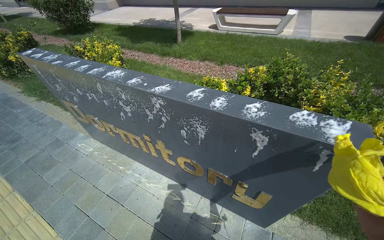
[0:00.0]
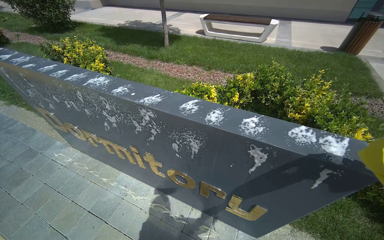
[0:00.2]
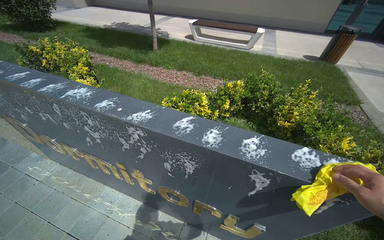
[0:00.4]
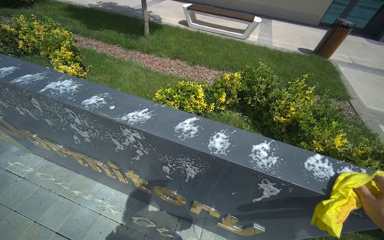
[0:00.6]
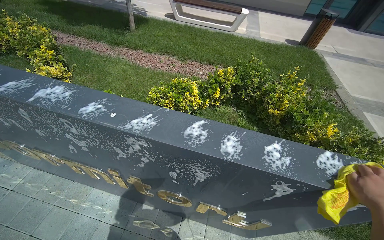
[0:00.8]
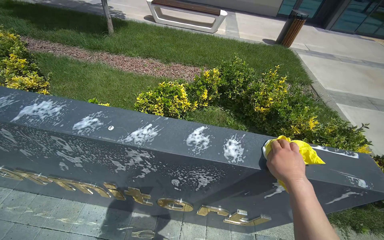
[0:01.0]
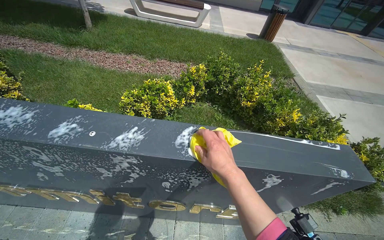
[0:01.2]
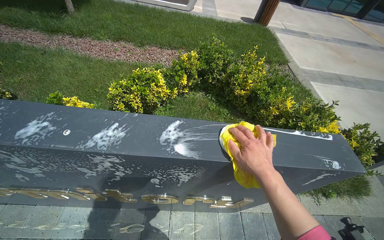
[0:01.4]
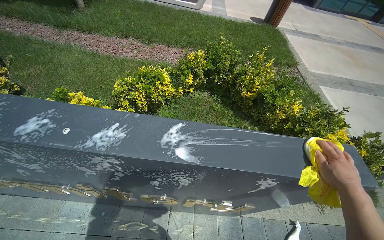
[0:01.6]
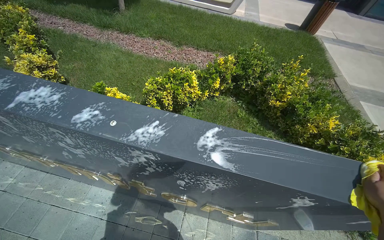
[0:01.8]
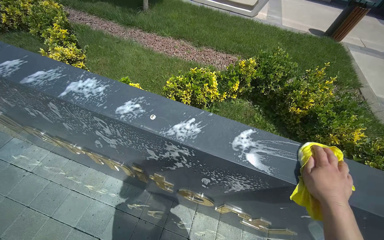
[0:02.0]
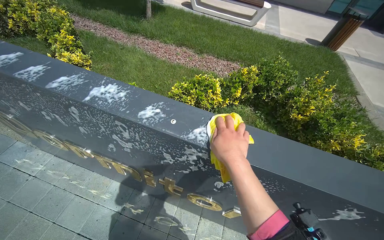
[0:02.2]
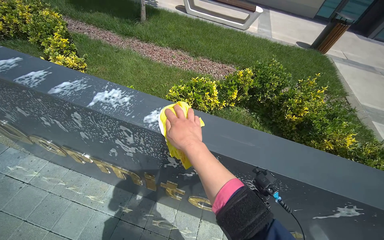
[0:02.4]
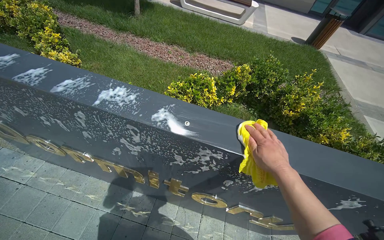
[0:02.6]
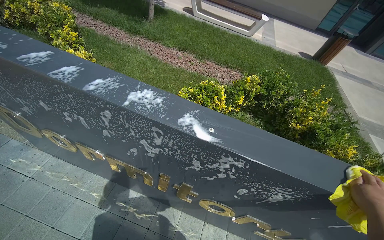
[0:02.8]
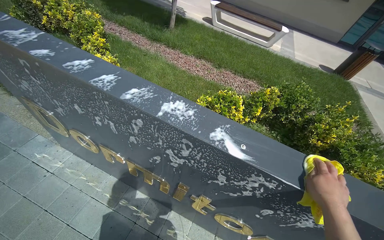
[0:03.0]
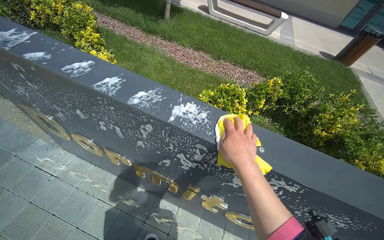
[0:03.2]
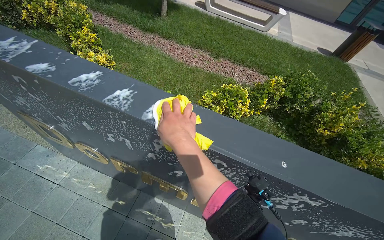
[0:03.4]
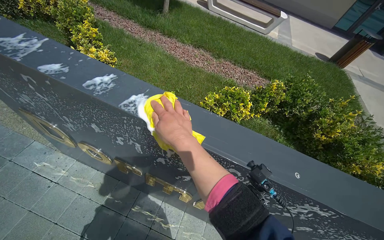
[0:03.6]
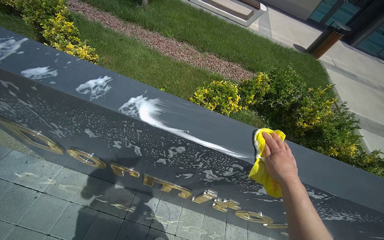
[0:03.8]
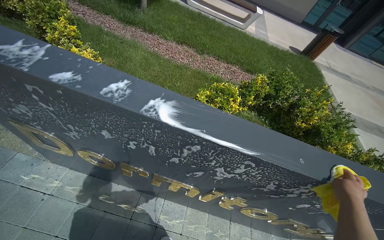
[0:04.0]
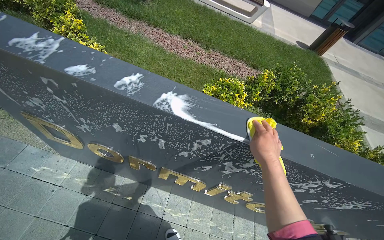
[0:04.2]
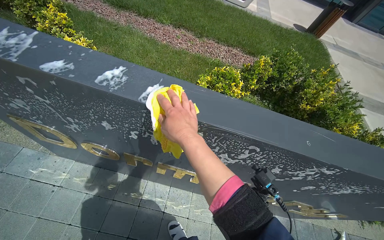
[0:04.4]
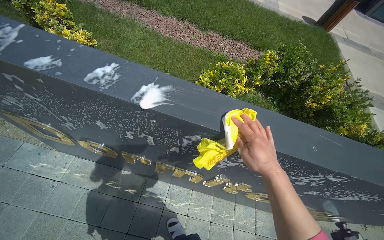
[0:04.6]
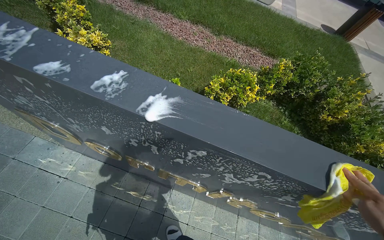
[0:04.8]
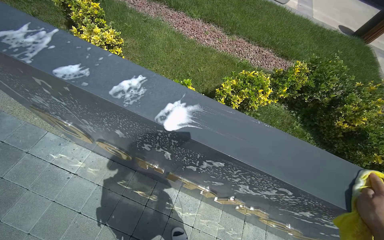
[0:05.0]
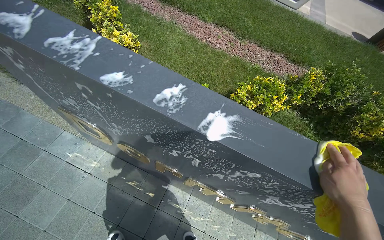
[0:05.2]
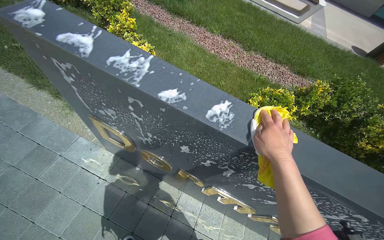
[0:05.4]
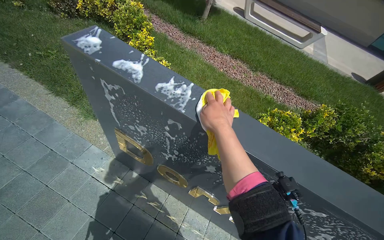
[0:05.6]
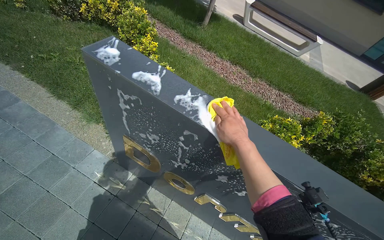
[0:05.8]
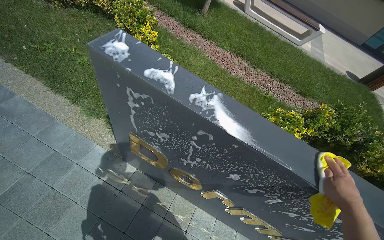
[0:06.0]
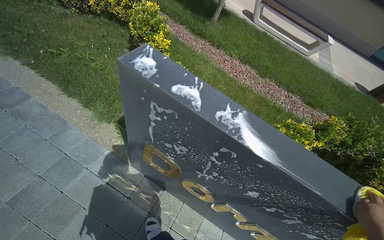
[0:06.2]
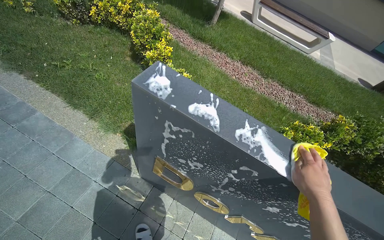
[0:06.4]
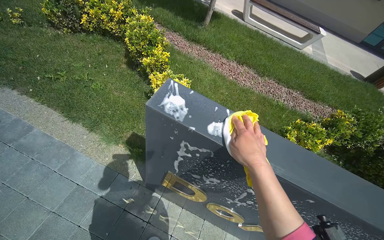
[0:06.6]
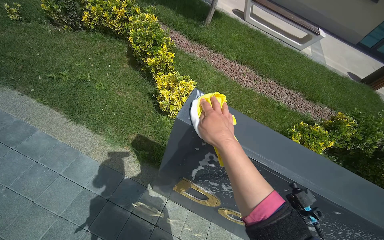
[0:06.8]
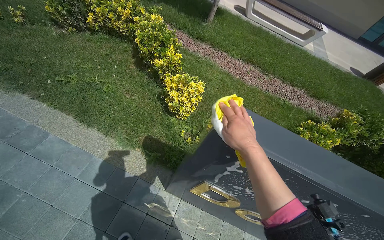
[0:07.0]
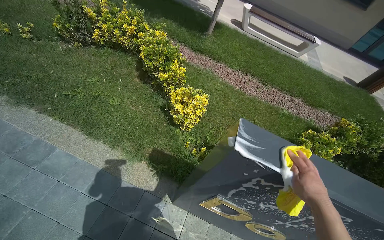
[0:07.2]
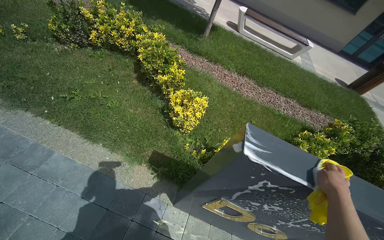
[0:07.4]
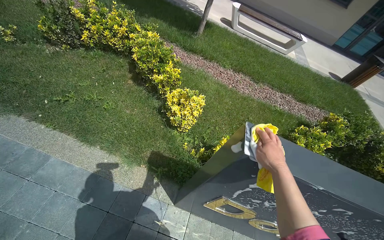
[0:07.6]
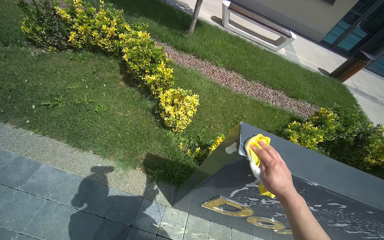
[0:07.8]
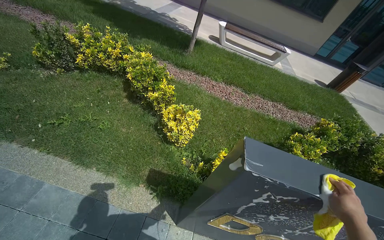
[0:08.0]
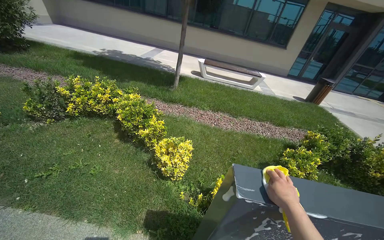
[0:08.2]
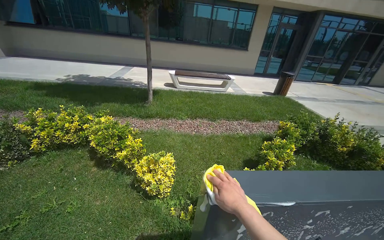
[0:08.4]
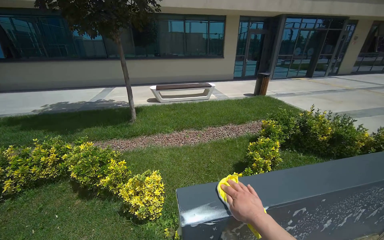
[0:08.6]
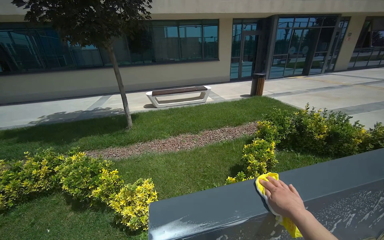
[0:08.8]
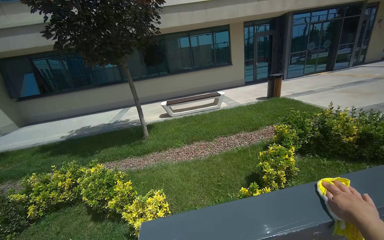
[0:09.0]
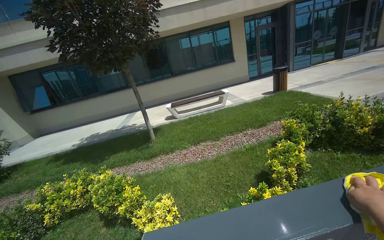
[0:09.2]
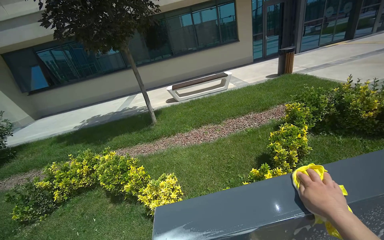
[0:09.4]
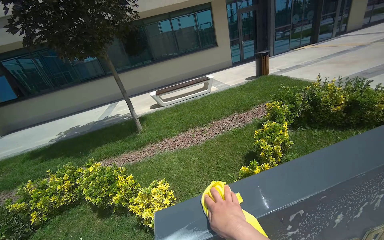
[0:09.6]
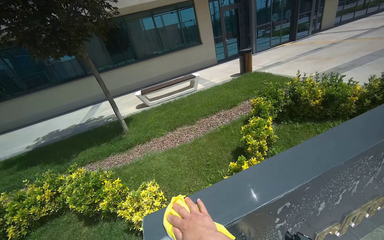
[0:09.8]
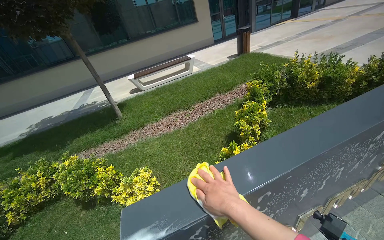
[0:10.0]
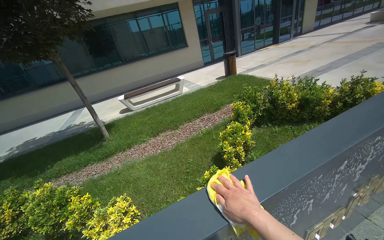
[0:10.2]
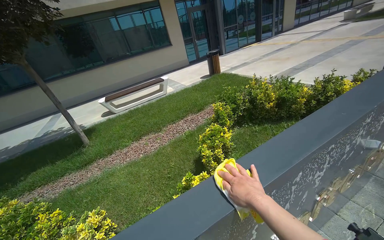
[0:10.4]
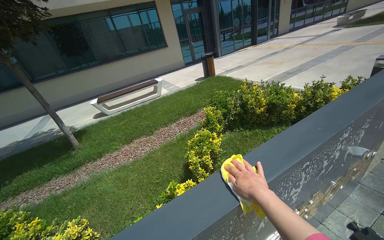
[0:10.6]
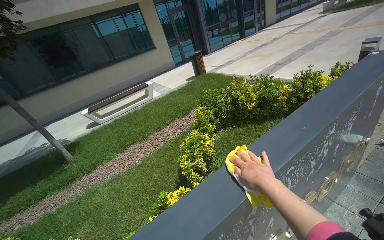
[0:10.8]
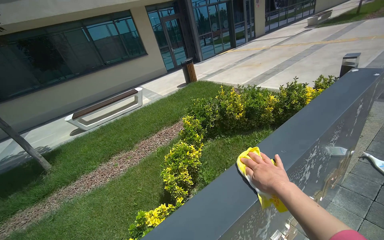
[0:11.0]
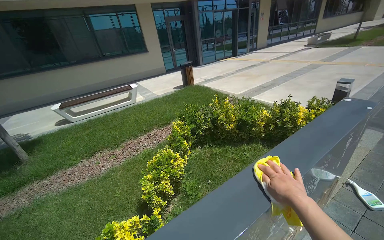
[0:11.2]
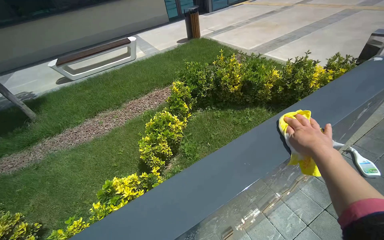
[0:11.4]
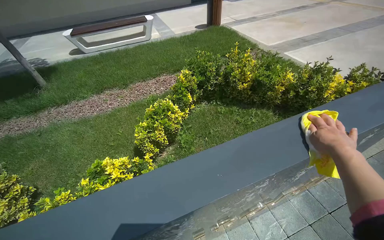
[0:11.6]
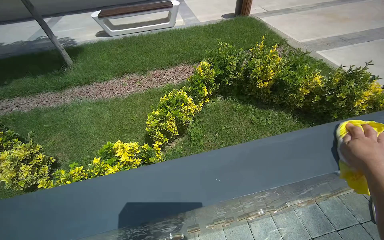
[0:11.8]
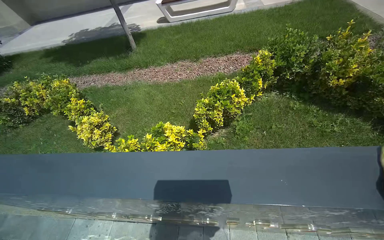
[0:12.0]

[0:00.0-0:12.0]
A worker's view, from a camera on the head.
Job: wiping surfaces.
The whole recording: Cleaning dormitory sign. The worker cleans the golden letters and top surface of the dormitory sign with a cloth and spray.
0:00.0 to 0:01.6: The view pans to the right by roughly 25 degrees.
0:01.6 to 0:03.0: The wearer moves to the left, roughly 40 cm.
0:04.4 to 0:06.0: The camera is carried roughly 50 cm.
0:06.0 to 0:07.6: The wearer moves roughly 60 cm.
0:07.6 to 0:09.0: The view tilts approximately 25 degrees upward. The scene rotates counterclockwise by roughly 35 degrees.
0:09.0 to 0:10.4: The head rotates roughly 20 degrees to the right. The right hand moves left and right over roughly 40 cm, changing direction 2 times.
0:10.4 to 0:12.0: The head travels roughly 60 cm. The wearer looks roughly 35 degrees further to the left. The wearer looks some 25 degrees further downward.

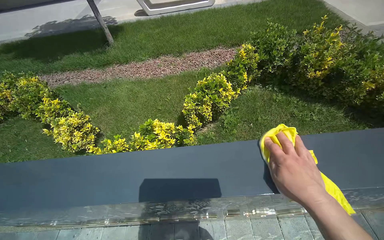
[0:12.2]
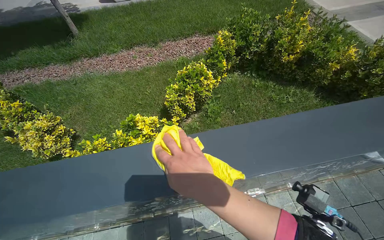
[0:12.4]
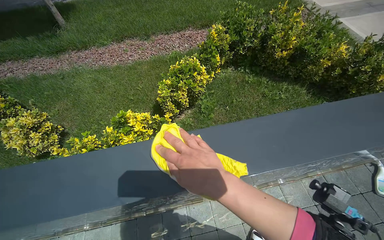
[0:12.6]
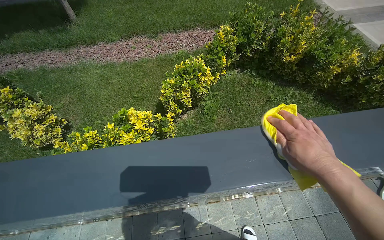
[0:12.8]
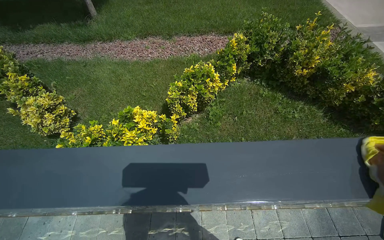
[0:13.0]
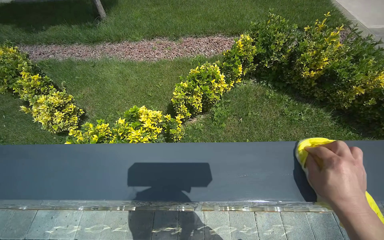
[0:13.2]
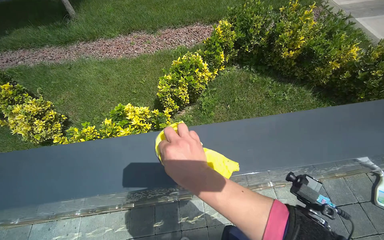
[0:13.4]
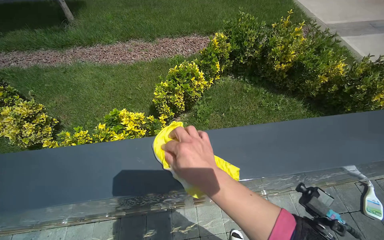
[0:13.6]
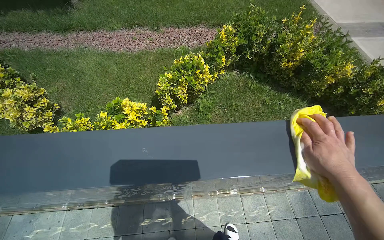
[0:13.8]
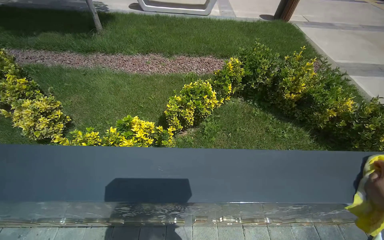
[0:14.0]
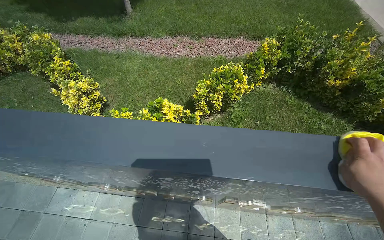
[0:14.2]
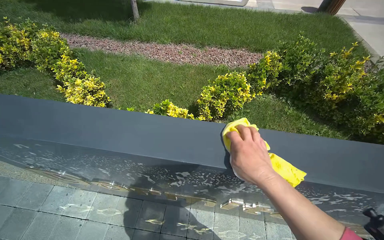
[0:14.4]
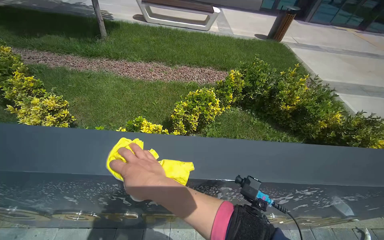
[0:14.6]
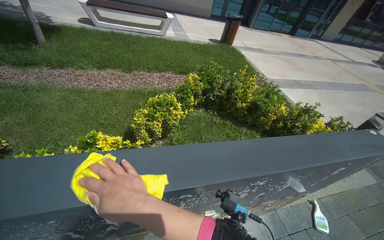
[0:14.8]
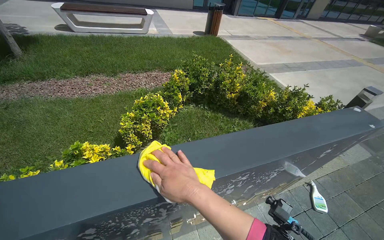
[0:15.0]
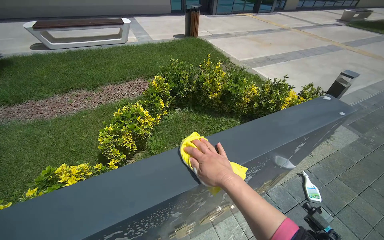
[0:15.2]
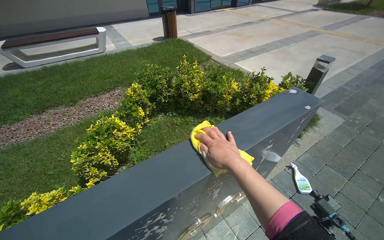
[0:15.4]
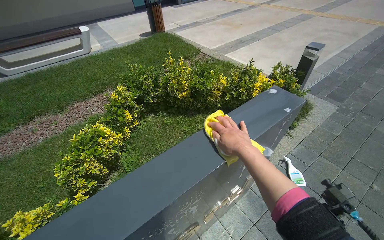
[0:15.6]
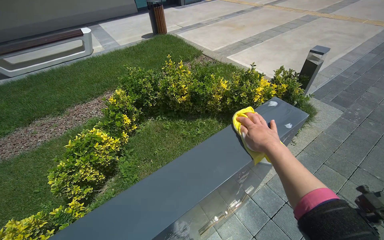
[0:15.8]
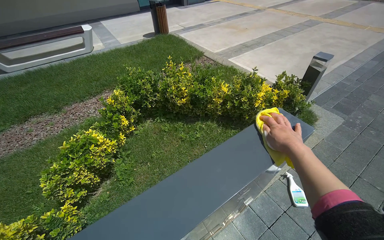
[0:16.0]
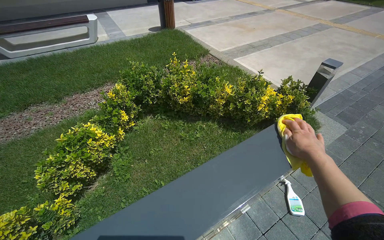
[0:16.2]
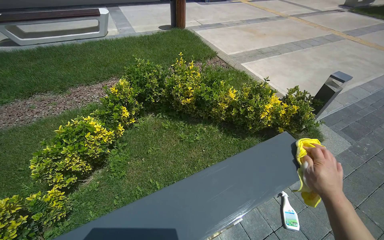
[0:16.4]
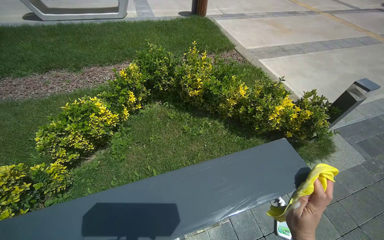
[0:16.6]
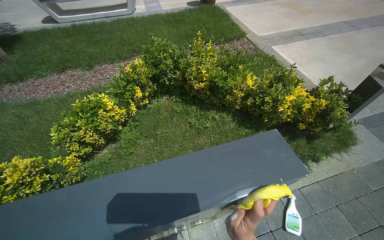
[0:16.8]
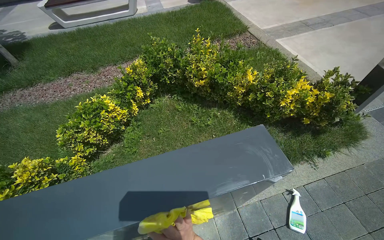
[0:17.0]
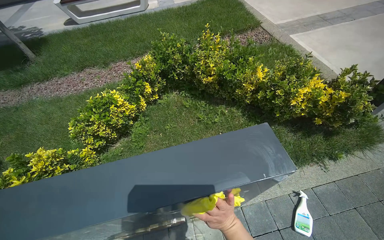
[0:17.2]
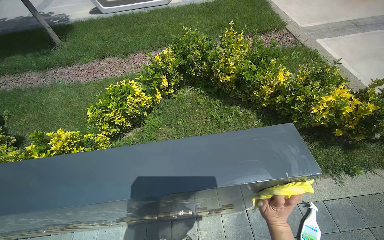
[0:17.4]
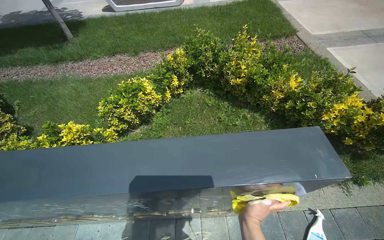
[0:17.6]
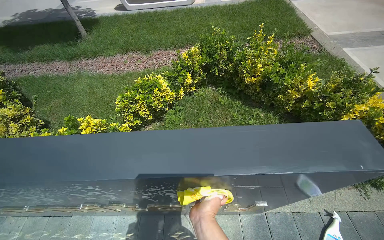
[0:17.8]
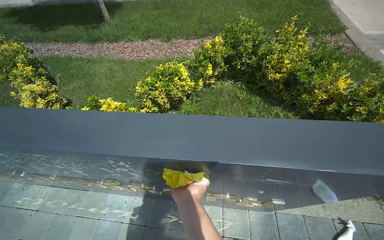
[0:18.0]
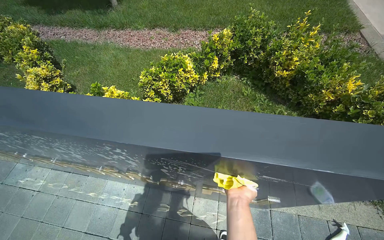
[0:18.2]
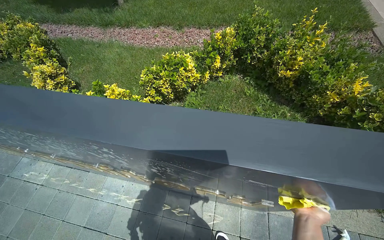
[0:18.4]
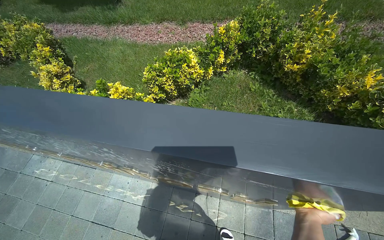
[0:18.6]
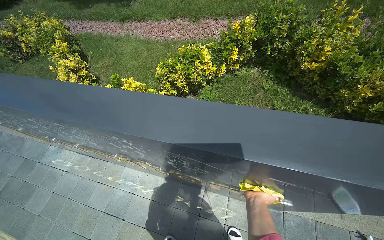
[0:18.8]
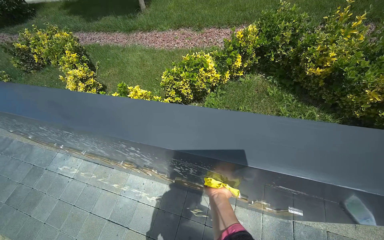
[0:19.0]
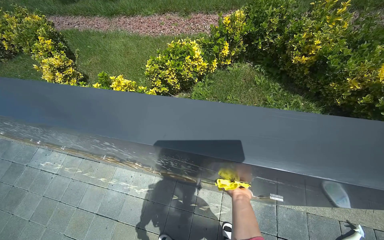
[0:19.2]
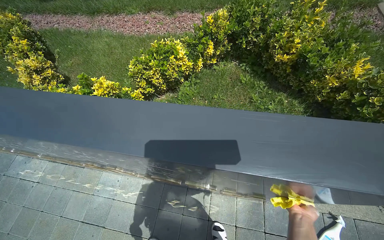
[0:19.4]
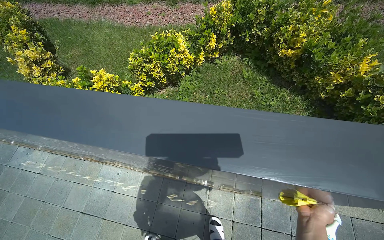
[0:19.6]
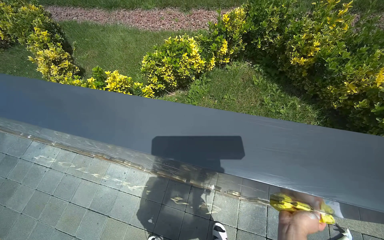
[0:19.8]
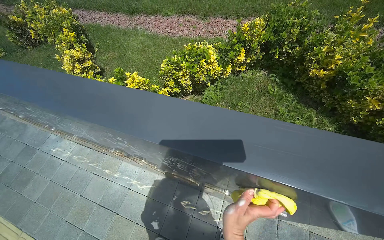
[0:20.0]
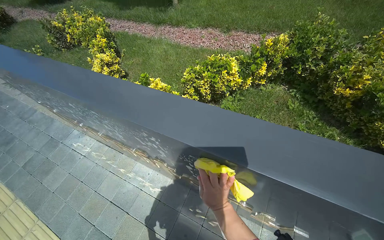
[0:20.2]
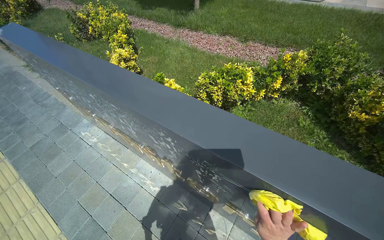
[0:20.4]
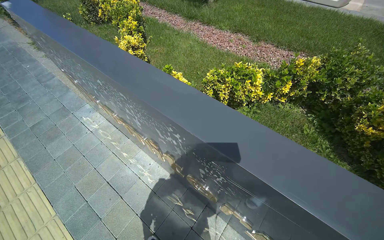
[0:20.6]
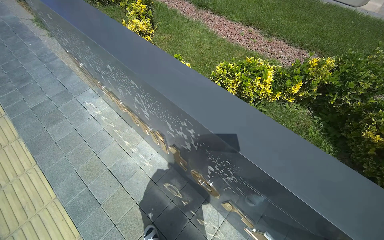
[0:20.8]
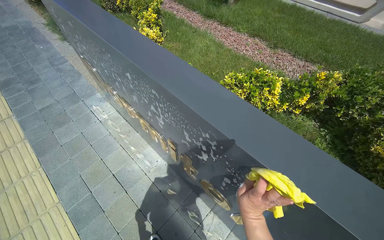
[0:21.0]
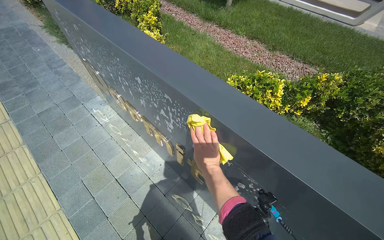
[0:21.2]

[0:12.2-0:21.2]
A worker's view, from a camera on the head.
Job: wiping surfaces.
The whole recording: Cleaning dormitory sign. The worker cleans the golden letters and top surface of the dormitory sign with a cloth and spray.
0:13.8 to 0:15.2: The wearer looks roughly 20 degrees further to the right.
0:15.2 to 0:16.6: The camera travels about 50 cm.
0:16.6 to 0:18.2: The head rotates about 30 degrees to the left.
0:18.2 to 0:19.8: The right hand swings nearer and farther, some 25 cm each way, with 2 reversals.
0:19.8 to 0:21.2: The scene rotates clockwise by about 30 degrees.
